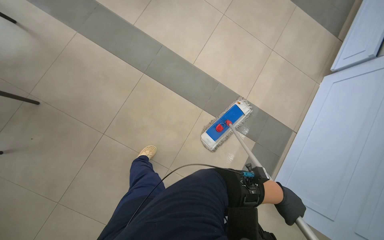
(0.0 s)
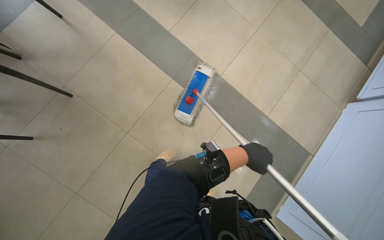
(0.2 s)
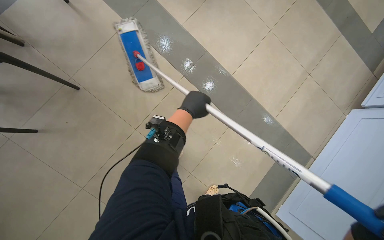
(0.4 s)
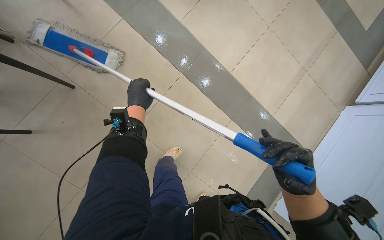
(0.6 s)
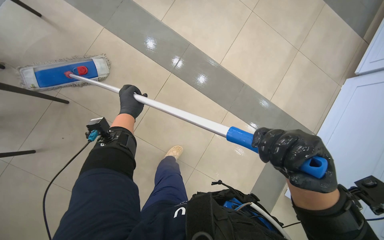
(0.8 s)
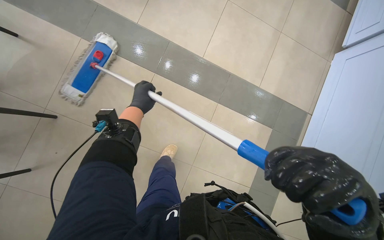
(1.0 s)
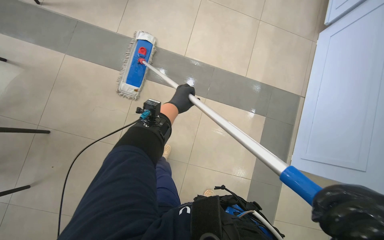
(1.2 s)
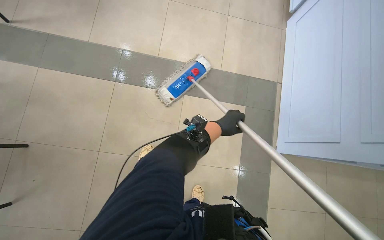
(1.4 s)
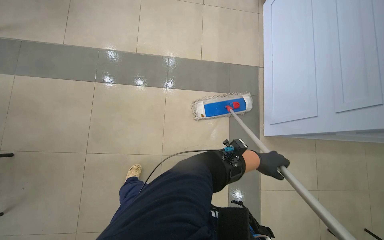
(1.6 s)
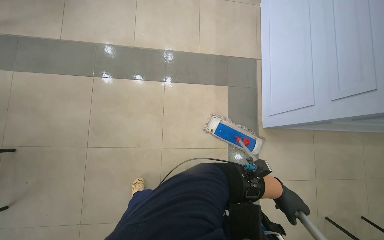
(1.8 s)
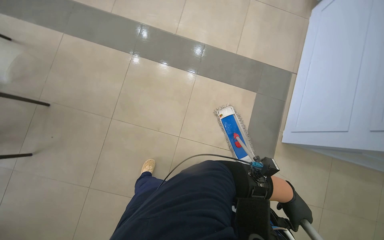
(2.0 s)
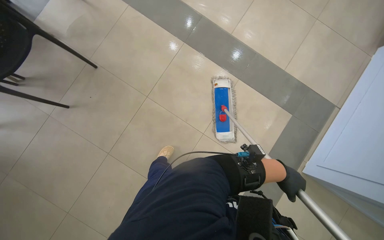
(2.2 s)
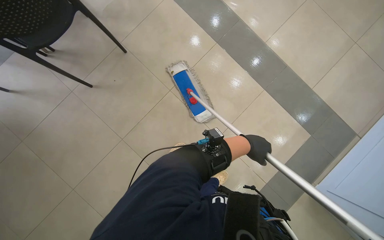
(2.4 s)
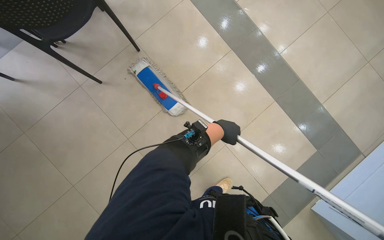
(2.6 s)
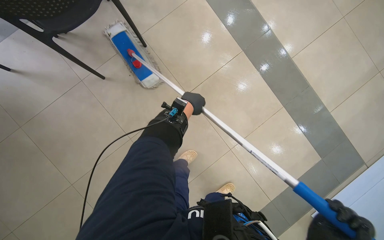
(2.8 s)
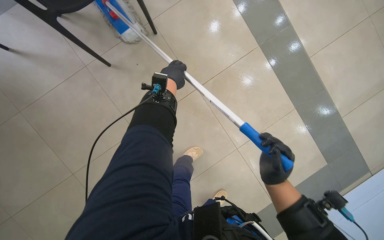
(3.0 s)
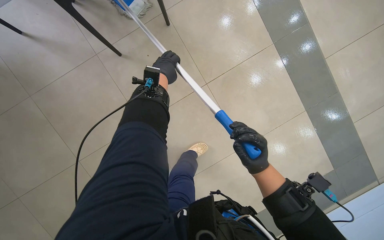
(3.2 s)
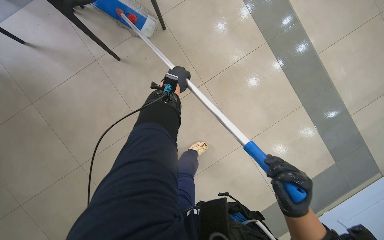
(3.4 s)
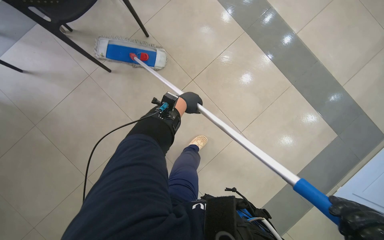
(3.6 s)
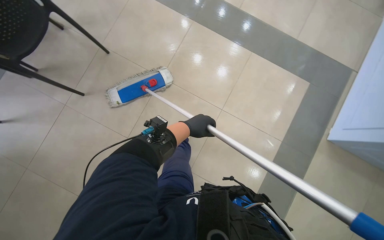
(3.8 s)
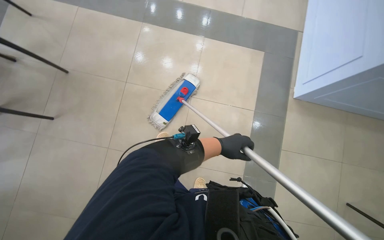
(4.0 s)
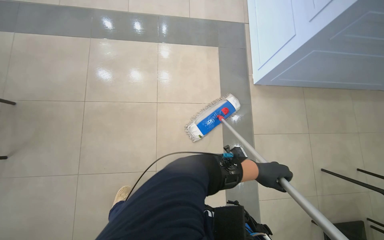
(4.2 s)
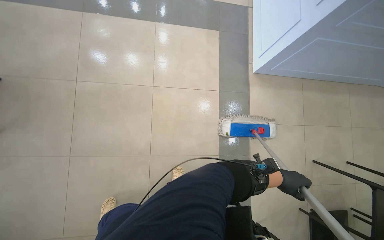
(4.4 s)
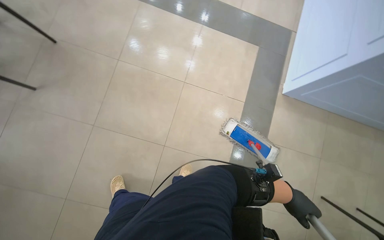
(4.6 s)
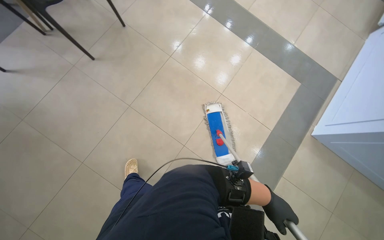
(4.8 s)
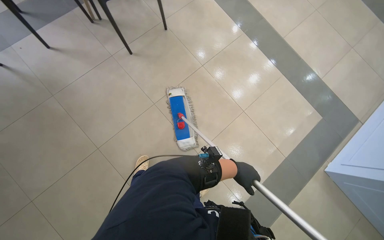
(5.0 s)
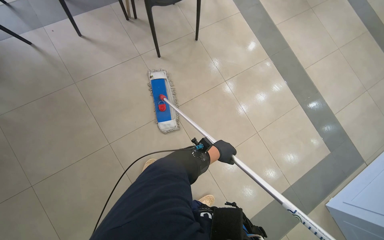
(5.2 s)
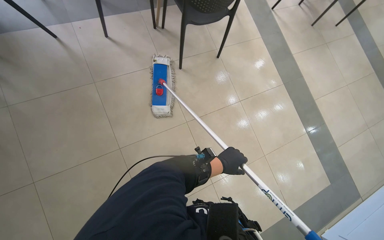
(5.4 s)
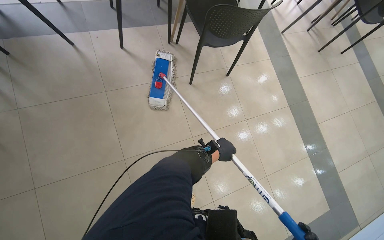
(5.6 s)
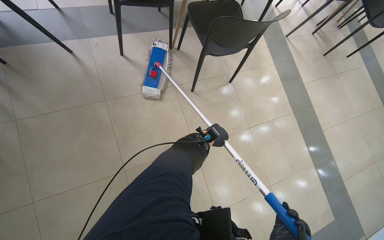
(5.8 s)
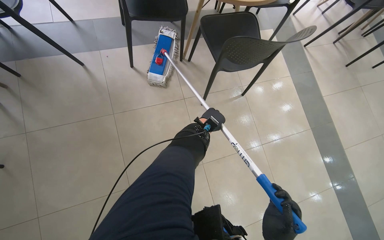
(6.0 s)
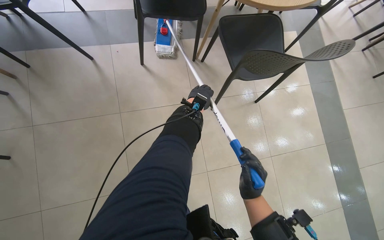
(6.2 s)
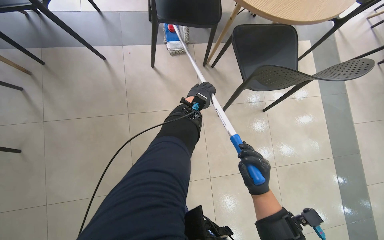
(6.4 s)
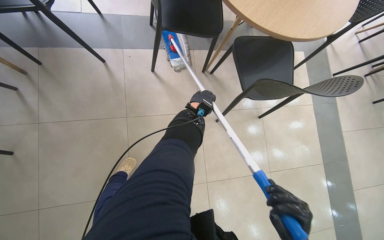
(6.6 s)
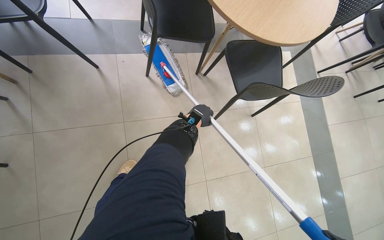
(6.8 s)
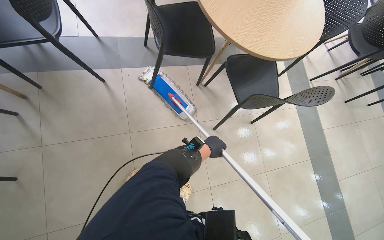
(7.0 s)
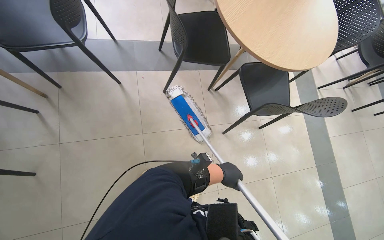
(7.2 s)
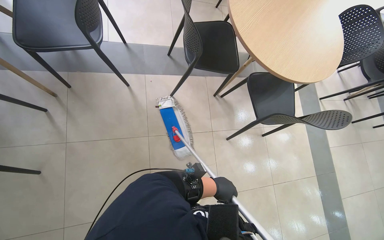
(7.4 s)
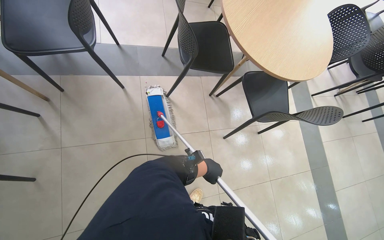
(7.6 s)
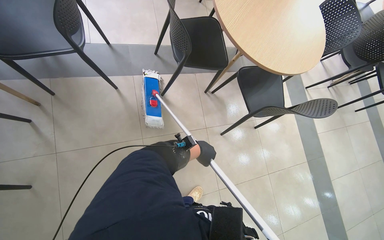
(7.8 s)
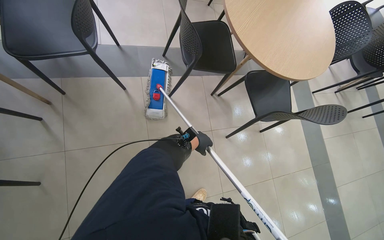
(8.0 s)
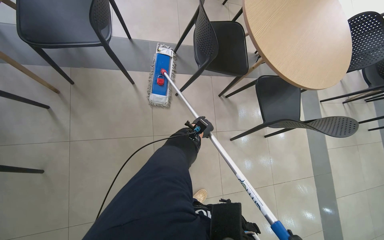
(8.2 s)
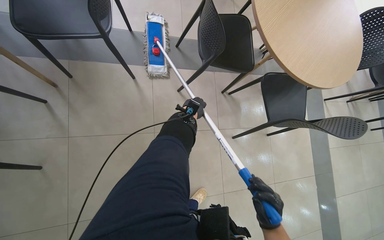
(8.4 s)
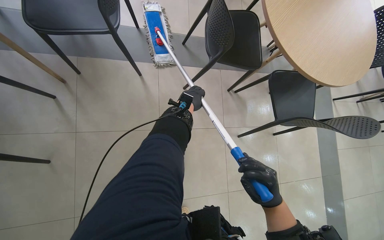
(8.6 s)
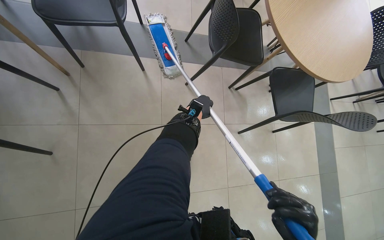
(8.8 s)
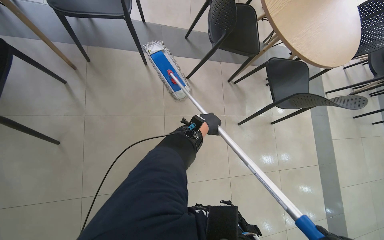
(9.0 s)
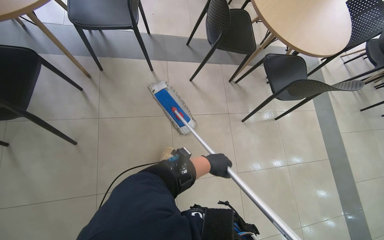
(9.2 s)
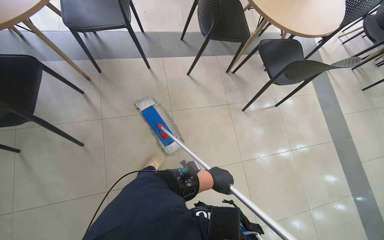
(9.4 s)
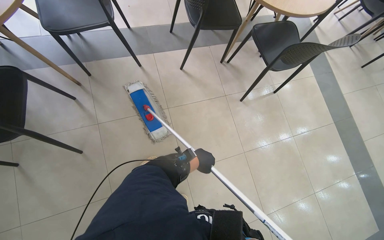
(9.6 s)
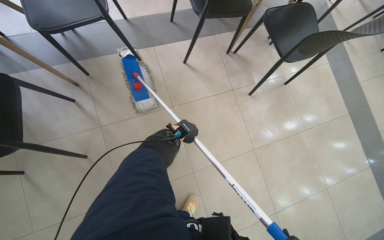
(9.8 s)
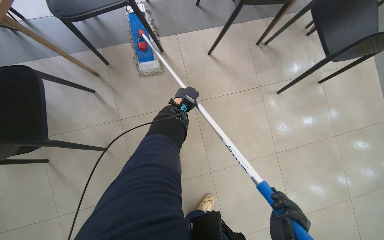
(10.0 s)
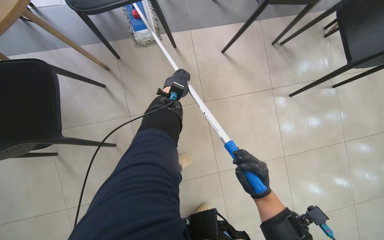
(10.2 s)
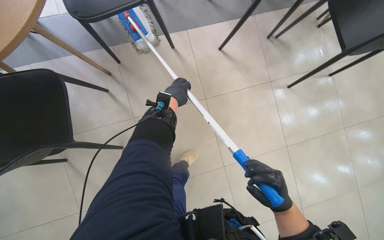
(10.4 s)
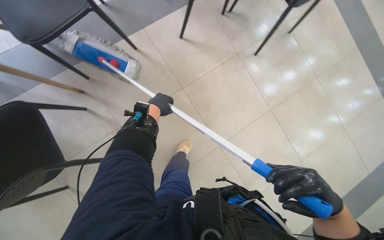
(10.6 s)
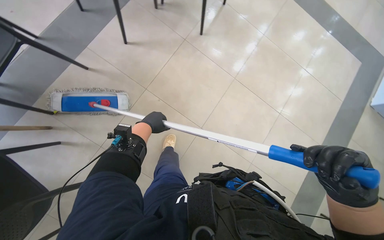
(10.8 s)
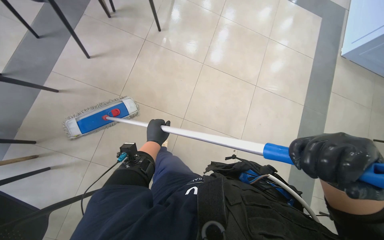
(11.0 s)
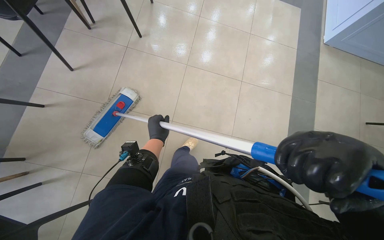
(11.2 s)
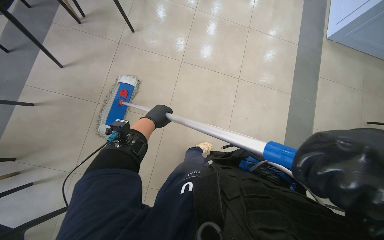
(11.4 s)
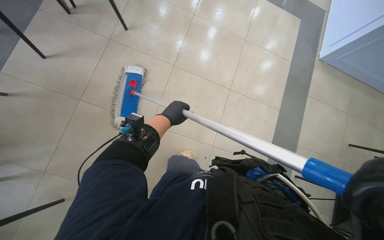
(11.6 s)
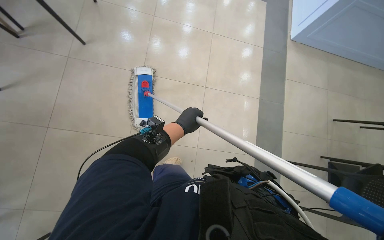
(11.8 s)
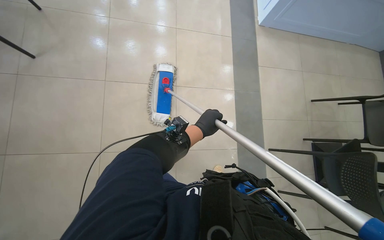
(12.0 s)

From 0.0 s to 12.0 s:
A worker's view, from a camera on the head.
Job: mopping floor.
The whole recording: Mopping cafe floor. The worker mops the cafe floor, moving around tables and chairs, and periodically cleans the mop head in a bucket.
From 0.0 s to 1.6 s: The scene rotates counterclockwise by about 30 degrees.
From 1.6 s to 3.0 s: The camera is carried approximately 60 cm. The scene turns roughly 55 degrees clockwise in the picture.
From 3.0 s to 4.4 s: The left hand moves to the right and down the picture, some 90 cm.
From 4.4 s to 6.0 s: The head travels about 80 cm. The scene rotates clockwise by about 60 degrees.
From 6.0 s to 7.6 s: The wearer moves approximately 40 cm.
From 9.0 s to 10.4 s: The view tilts roughly 15 degrees downward. The left hand is displaced to the left by roughly 40 cm, and moves approximately 35 cm down the picture and comes back.
From 10.4 s to 12.0 s: The head turns to the right by approximately 45 degrees.

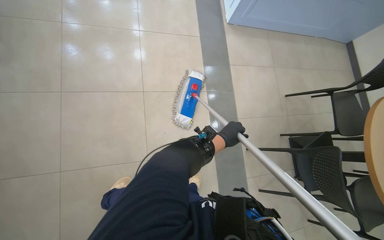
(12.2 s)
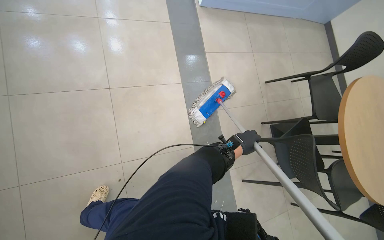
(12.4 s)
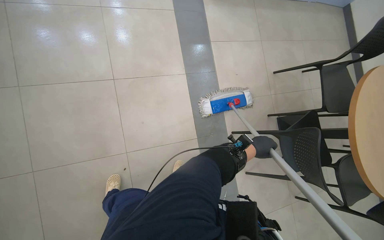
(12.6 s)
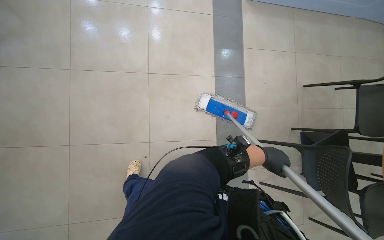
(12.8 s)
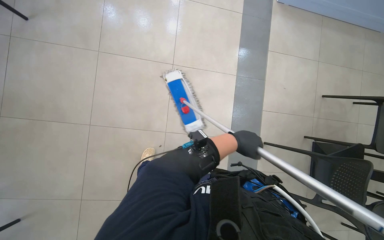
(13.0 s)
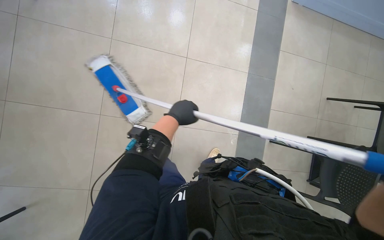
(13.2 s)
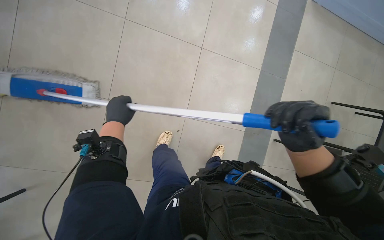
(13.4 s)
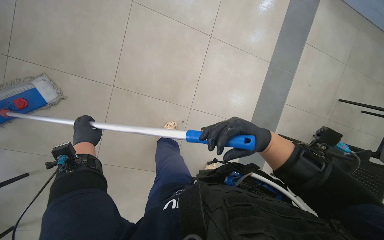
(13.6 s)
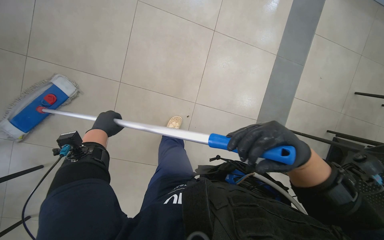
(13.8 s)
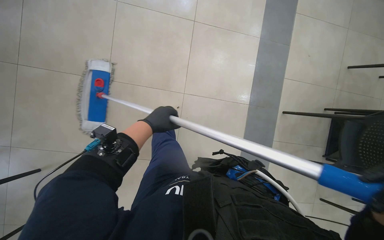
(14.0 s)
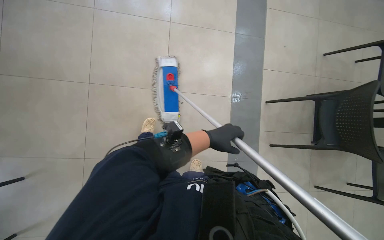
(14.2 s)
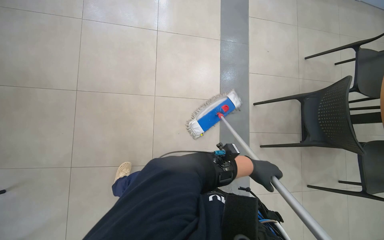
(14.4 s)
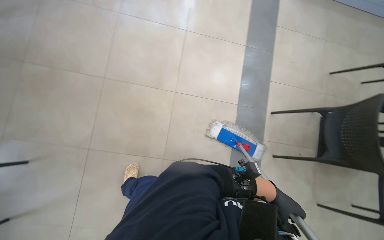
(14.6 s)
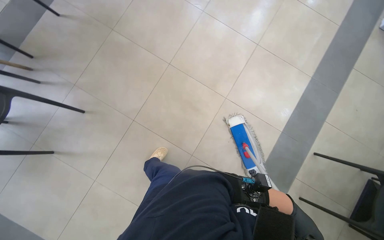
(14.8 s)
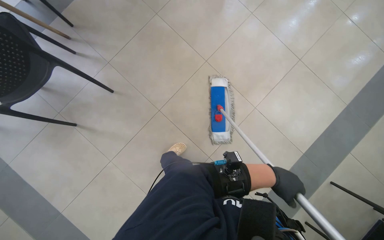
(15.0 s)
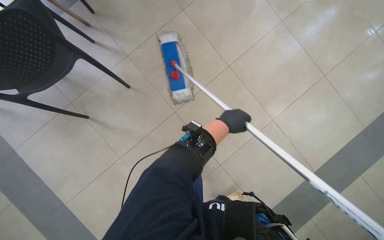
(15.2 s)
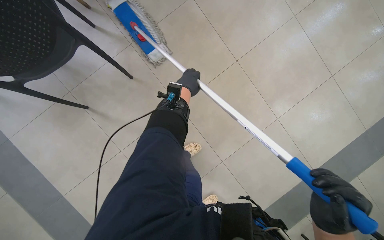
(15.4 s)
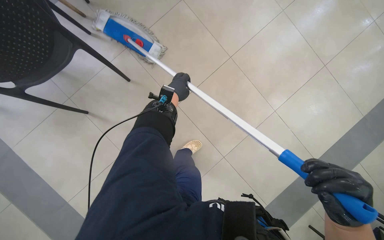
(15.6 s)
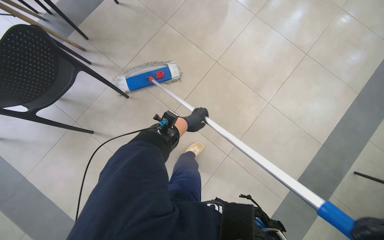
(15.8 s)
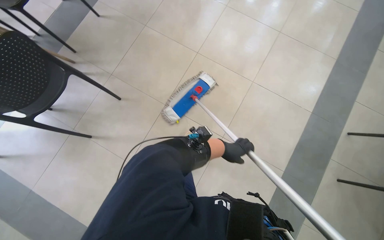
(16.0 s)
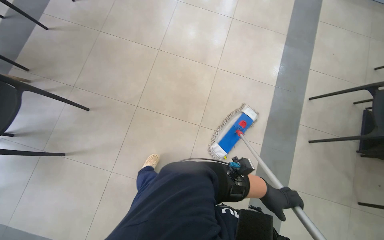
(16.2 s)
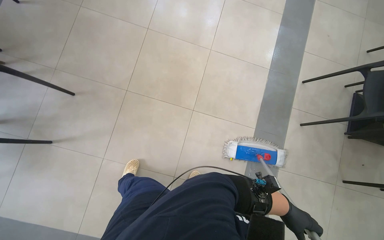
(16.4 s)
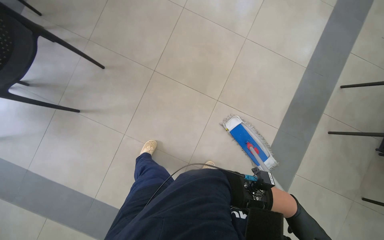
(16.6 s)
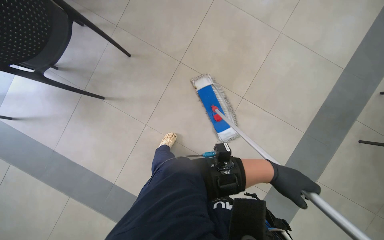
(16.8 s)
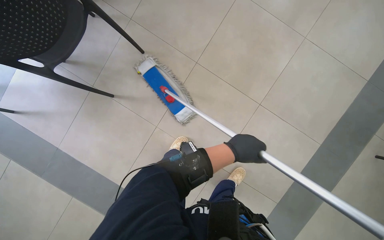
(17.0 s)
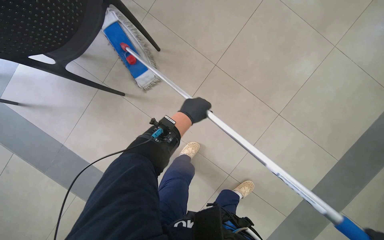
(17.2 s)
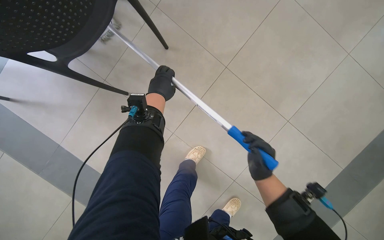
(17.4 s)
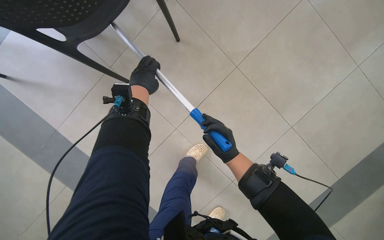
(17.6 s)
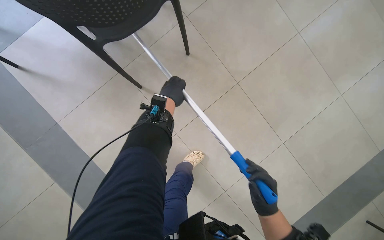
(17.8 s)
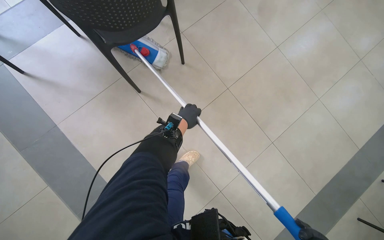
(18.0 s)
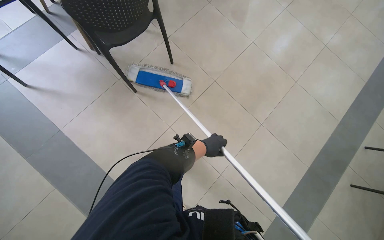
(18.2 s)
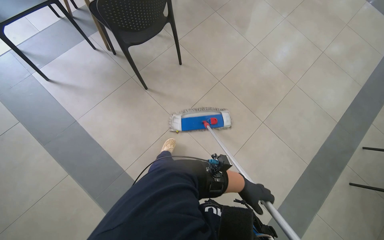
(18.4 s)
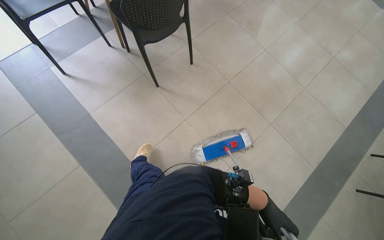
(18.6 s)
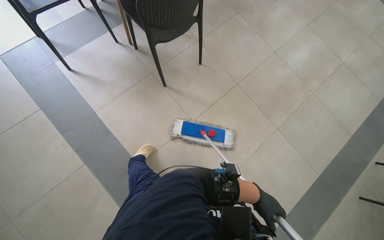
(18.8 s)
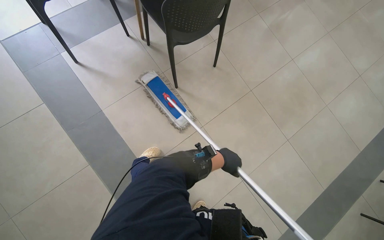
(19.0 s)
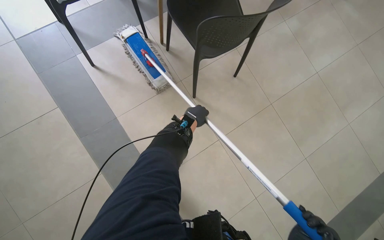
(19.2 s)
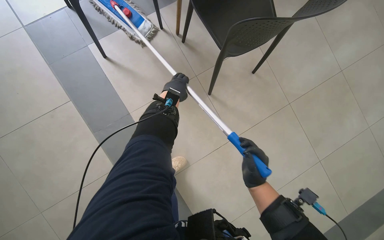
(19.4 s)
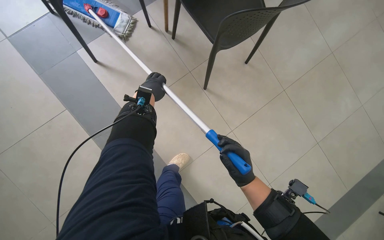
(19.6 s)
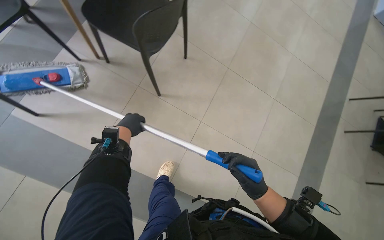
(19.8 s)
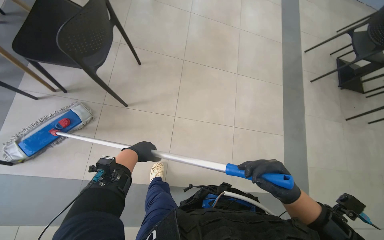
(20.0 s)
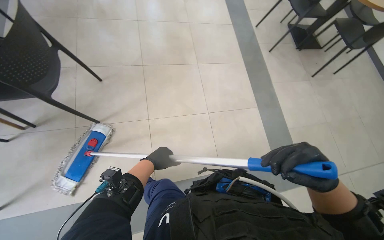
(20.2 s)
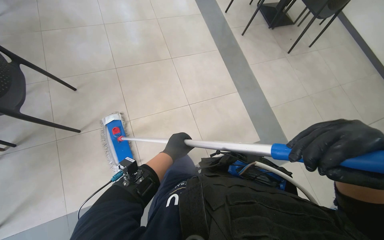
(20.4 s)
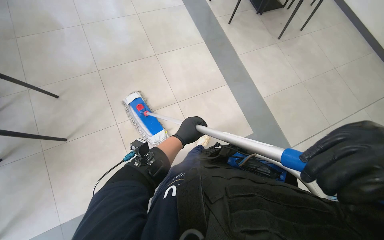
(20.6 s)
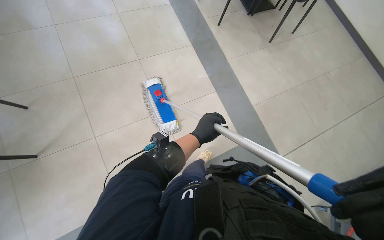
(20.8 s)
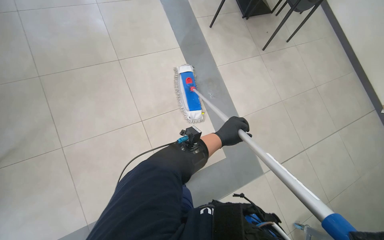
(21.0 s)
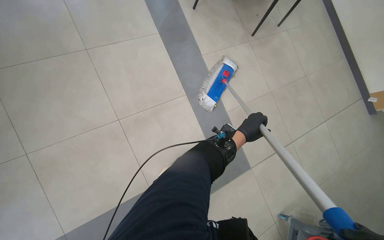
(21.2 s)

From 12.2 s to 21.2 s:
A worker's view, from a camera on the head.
Job: mopping floor.
The whole recording: Mopping cafe floor. The worker mops the cafe floor, moving around tables and chairs, and periodically cleans the mop head in a bucket.
From 16.6 s to 18.2 s: The wearer moves to the left, some 60 cm.
From 18.2 s to 19.8 s: The camera is carried about 60 cm.
From 19.8 s to 21.2 s: The camera travels roughly 60 cm. The wearer's head swings roughly 30 degrees to the right. The view tips downward by some 15 degrees.
